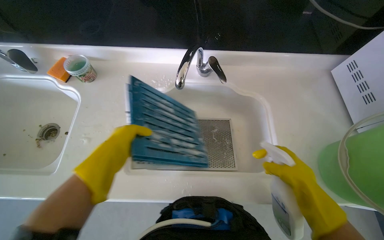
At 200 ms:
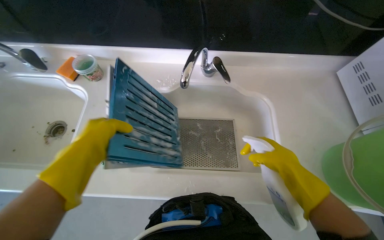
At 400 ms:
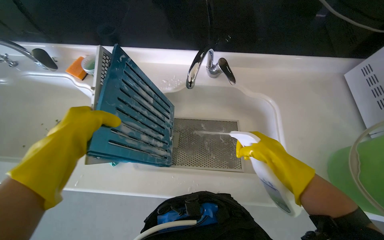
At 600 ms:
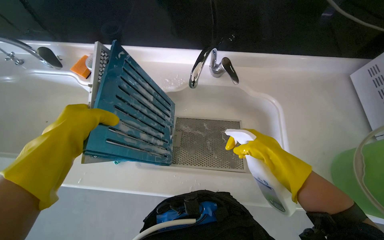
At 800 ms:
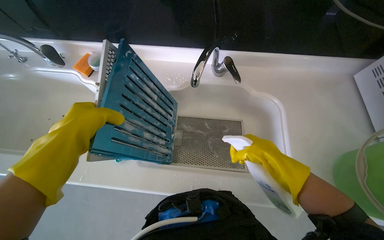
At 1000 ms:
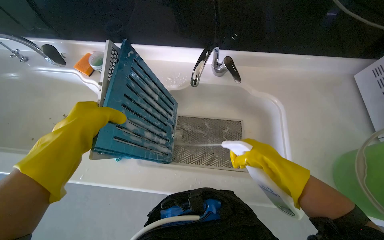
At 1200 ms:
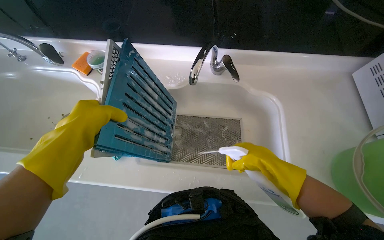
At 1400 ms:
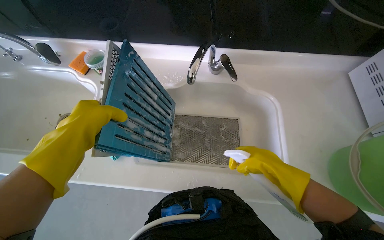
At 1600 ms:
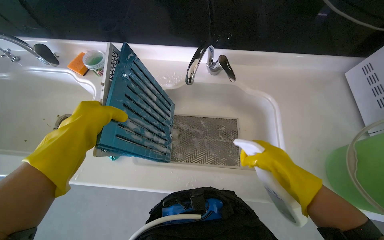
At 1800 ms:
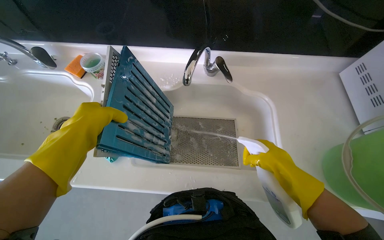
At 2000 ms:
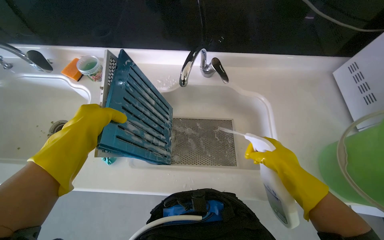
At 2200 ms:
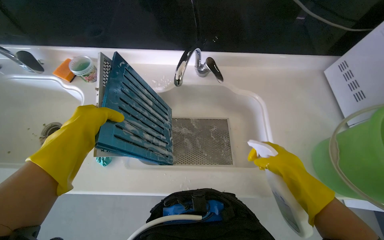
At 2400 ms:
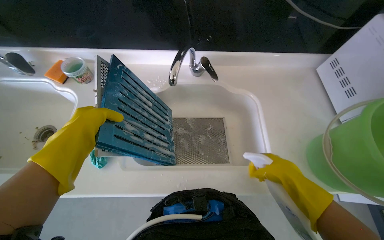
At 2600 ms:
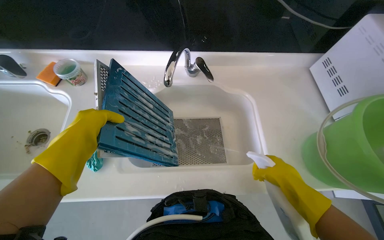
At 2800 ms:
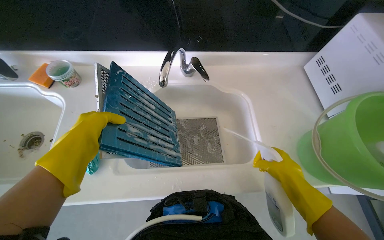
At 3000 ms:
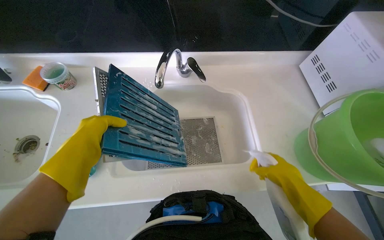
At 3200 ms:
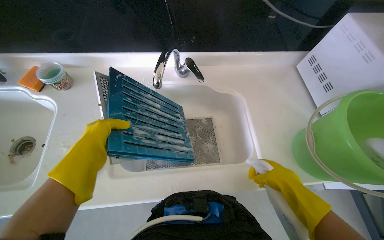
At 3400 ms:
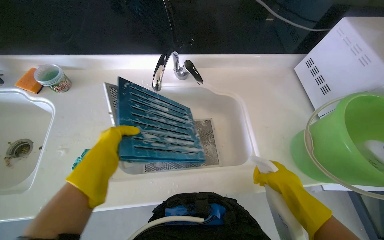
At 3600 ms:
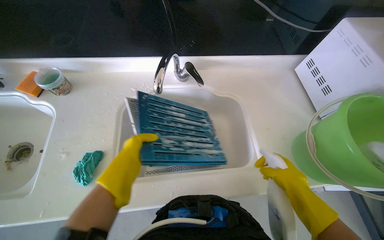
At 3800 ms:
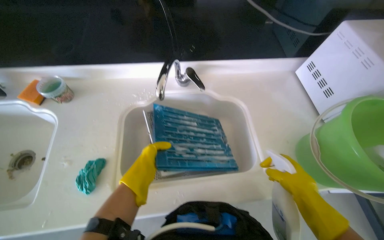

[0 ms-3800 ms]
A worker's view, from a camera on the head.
Job: cleaning kitchen.
The whole recording: Cleaning range hood filters. The worker places range hood filters in the sink, removes additional filters from the hood, and sprays them with cleaning solution.
0 ms to 1200 ms: The right hand travels to the left by about 10 cm. The left hand moves nearer to the camera, roughly 10 cm.
1200 ms to 2600 ms: The right hand is displaced down the picture by about 10 cm.
2600 ms to 3800 ms: The left hand is displaced farther from the camera and to the right by about 15 cm.

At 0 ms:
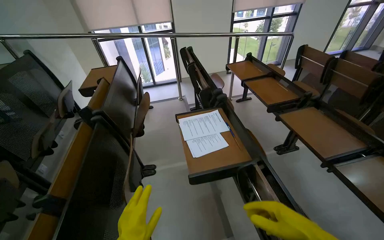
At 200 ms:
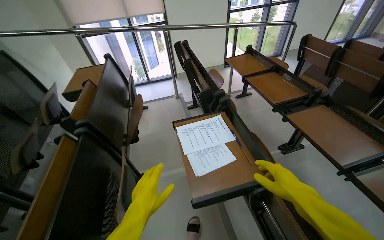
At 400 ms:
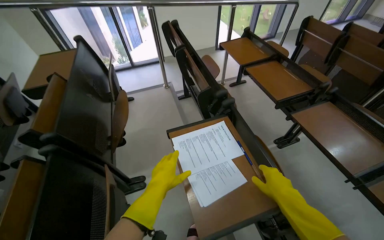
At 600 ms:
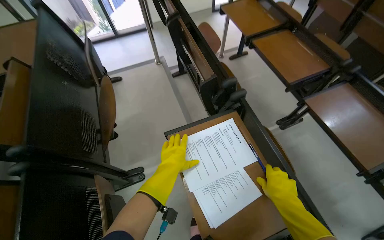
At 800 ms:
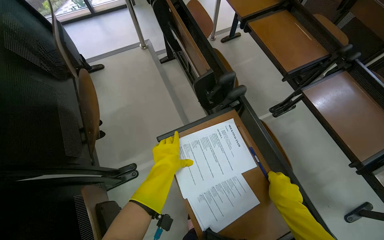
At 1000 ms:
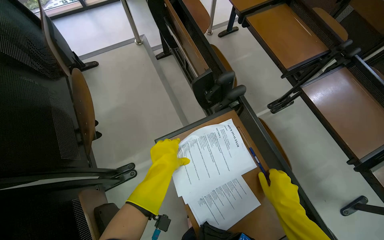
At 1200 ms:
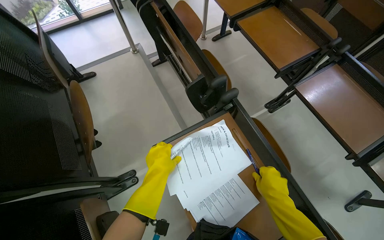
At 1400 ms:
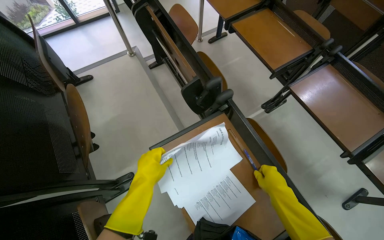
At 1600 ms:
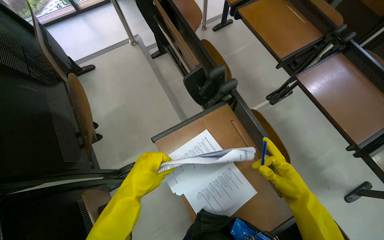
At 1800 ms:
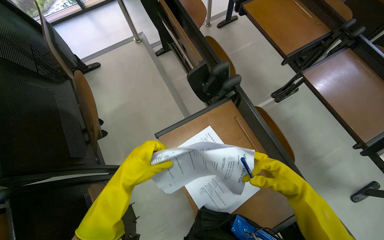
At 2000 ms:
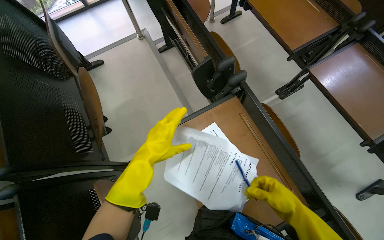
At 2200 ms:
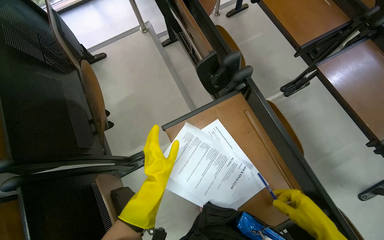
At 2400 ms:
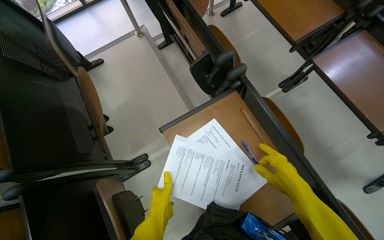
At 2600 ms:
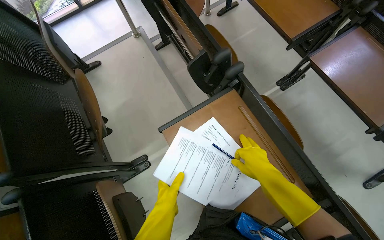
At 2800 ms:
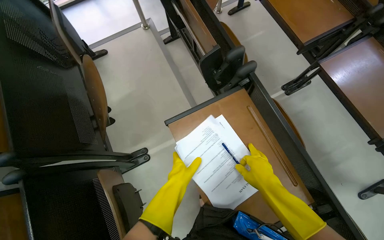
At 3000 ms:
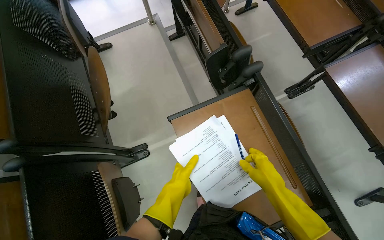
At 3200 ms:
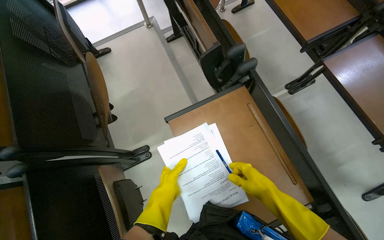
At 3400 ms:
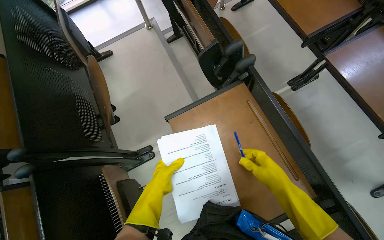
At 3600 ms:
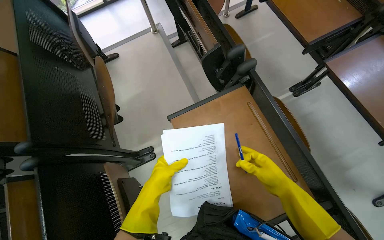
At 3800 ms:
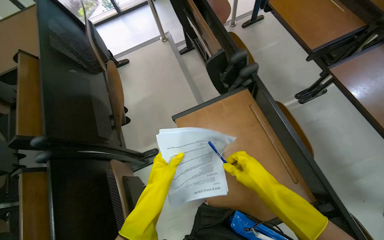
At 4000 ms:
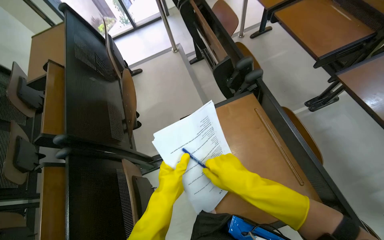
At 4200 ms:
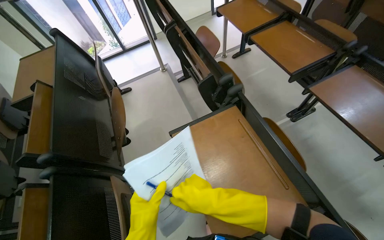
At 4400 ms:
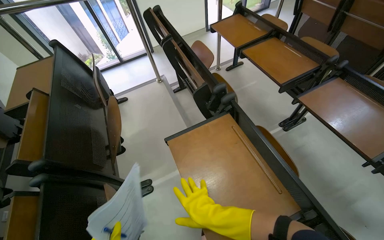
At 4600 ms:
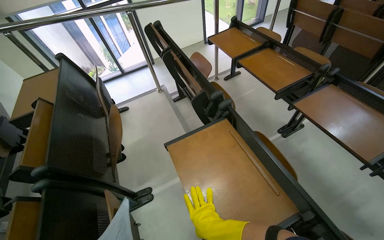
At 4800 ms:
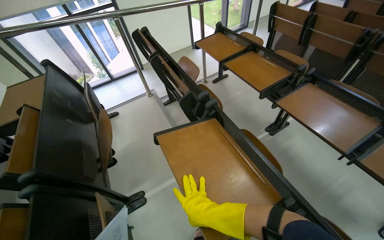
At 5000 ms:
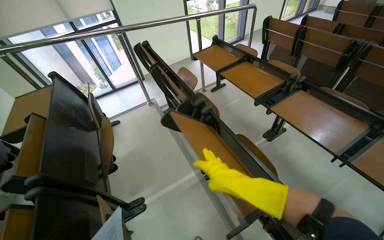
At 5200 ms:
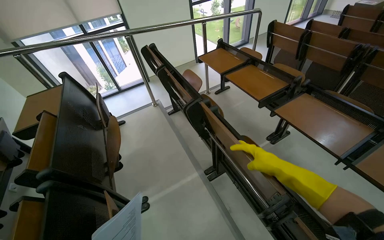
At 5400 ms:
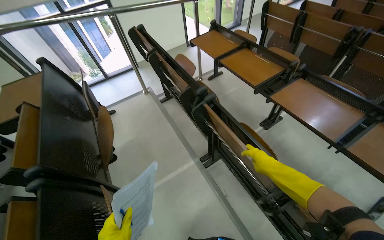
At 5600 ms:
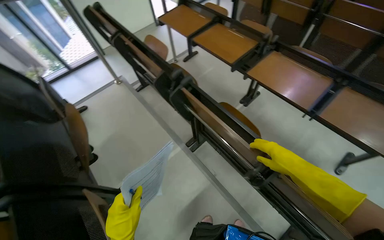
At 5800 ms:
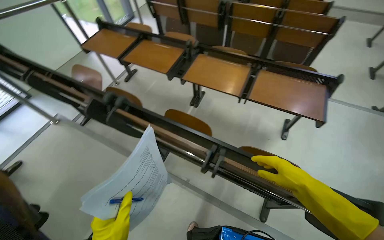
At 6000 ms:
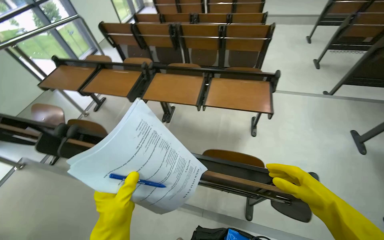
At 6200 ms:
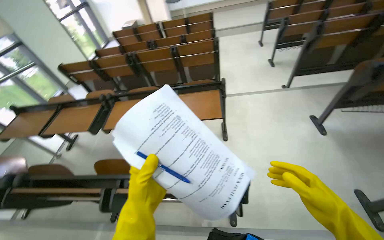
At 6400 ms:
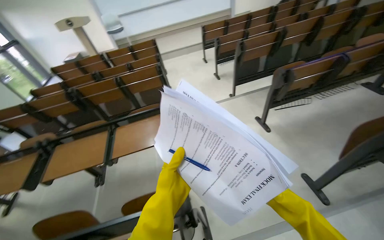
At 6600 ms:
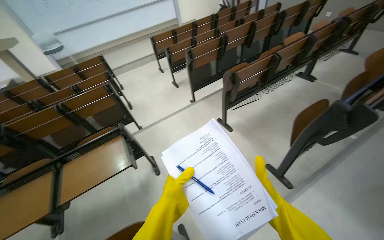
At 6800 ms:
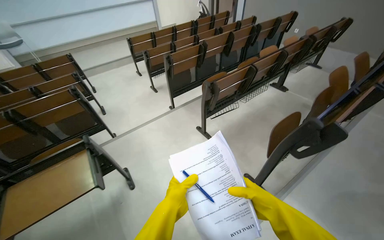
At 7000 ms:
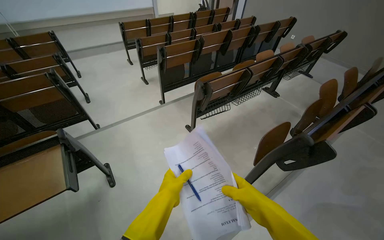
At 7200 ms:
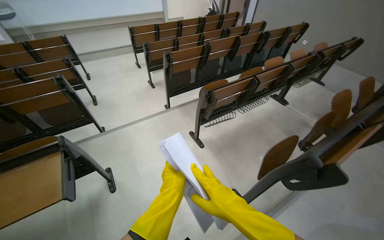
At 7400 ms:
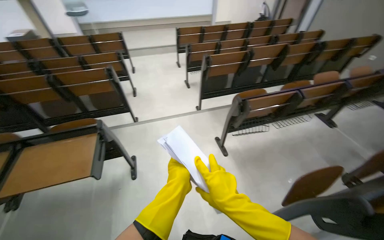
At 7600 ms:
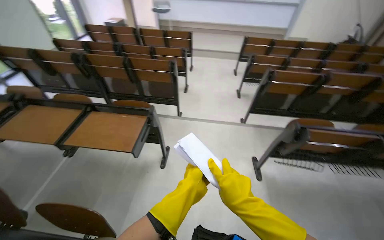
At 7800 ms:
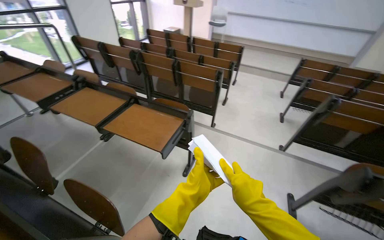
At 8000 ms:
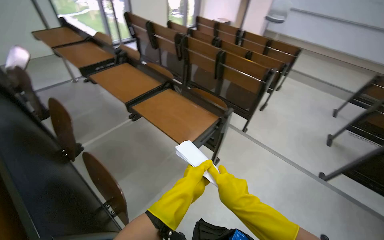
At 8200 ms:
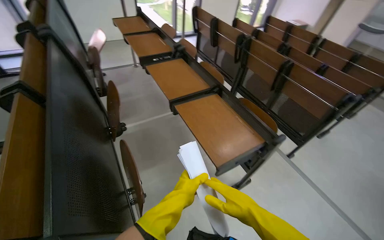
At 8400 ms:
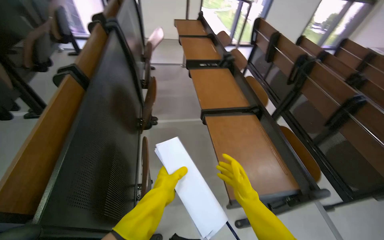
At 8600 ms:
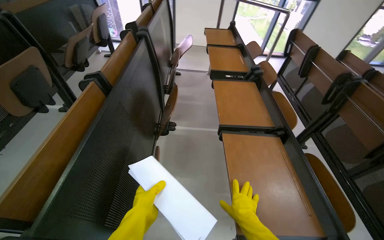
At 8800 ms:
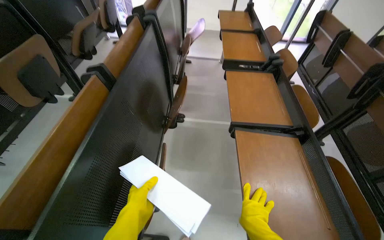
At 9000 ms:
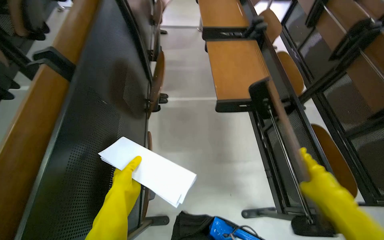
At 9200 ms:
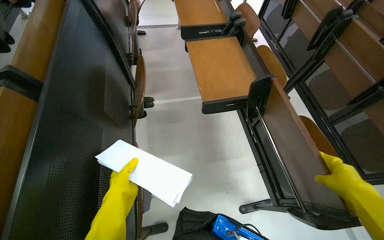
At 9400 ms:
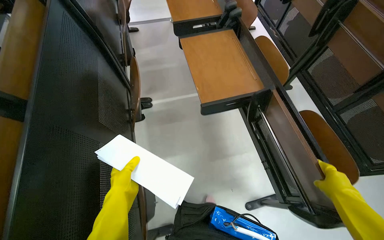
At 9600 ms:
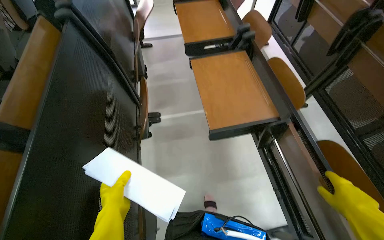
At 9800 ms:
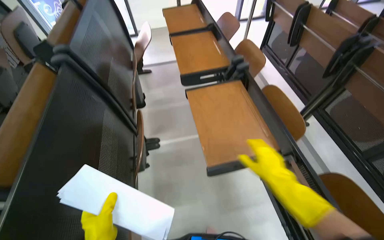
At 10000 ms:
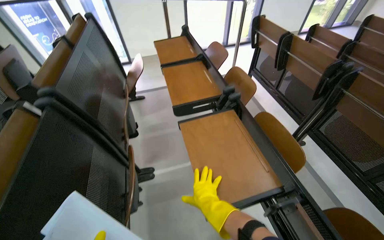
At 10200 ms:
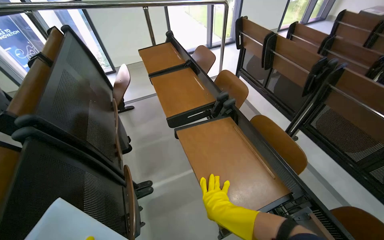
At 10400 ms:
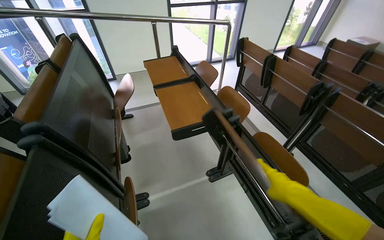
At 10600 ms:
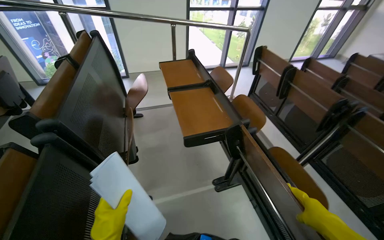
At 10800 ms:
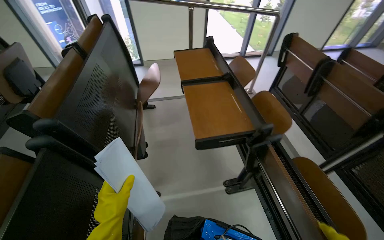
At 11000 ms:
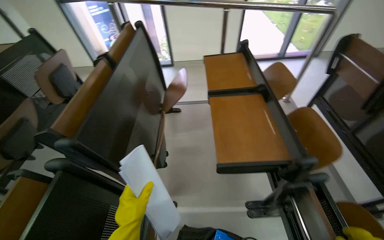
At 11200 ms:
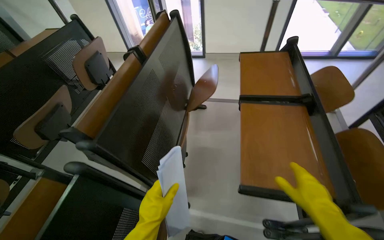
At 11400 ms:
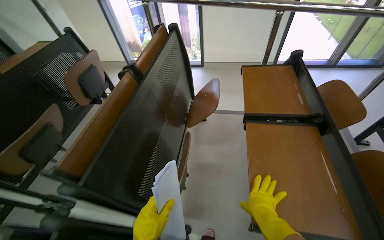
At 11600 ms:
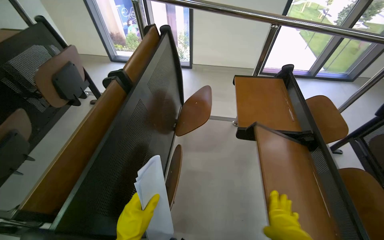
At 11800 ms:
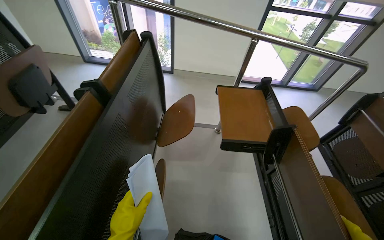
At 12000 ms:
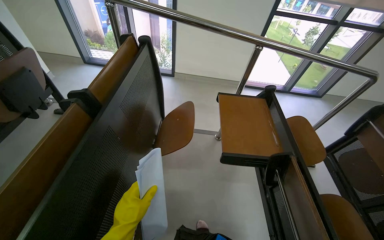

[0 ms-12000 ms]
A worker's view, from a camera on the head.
Job: organizing items.
The whole recording: Picking up papers from desks. The worker picks up papers from the classroom desks.
0 ms to 1600 ms: The camera is carried roughly 70 cm. The wearer's head swings some 15 degrees to the right. The wearer looks about 30 degrees further downward.
1600 ms to 3000 ms: The right hand heads to the left, covering some 10 cm, and reaches about 10 cm down the picture, then returns; the left hand goes up and down the picture, some 20 cm each way, reversing 2 times.
3000 ms to 4400 ms: The wearer looks about 20 degrees further upward. The right hand travels to the left by approximately 15 cm.
4400 ms to 6000 ms: The head turns to the right by about 50 degrees.
6000 ms to 7600 ms: The camera is carried approximately 80 cm. The camera pitches upward, by approximately 15 degrees.
7600 ms to 9000 ms: The head travels roughly 60 cm. The wearer looks about 80 degrees further to the left.
9000 ms to 10400 ms: The camera is carried approximately 50 cm. The view tips upward by roughly 15 degrees.
10400 ms to 12000 ms: The wearer moves about 80 cm. The head turns to the left by approximately 25 degrees.

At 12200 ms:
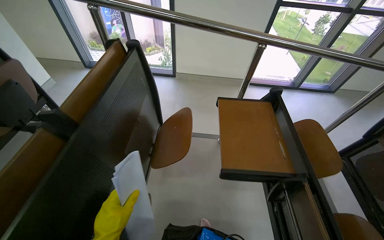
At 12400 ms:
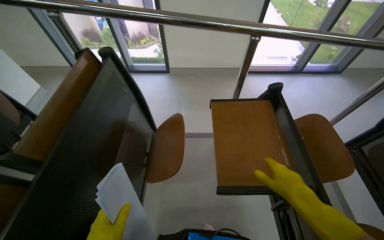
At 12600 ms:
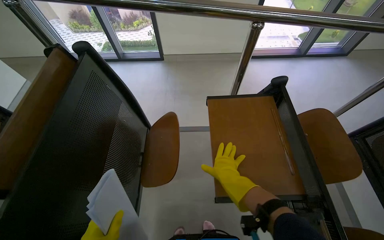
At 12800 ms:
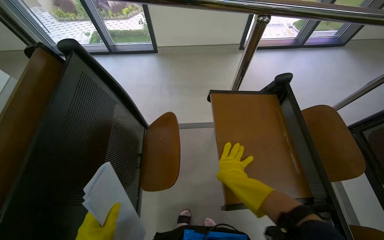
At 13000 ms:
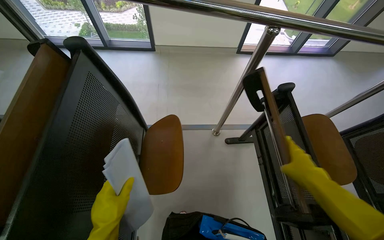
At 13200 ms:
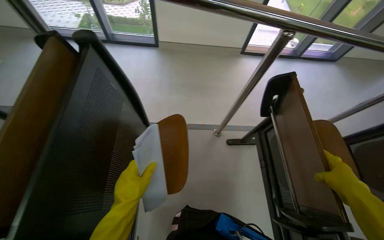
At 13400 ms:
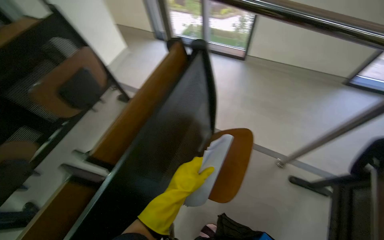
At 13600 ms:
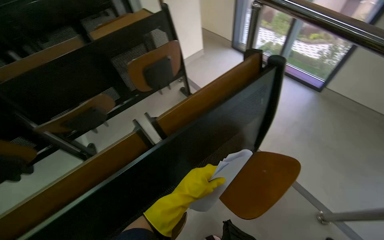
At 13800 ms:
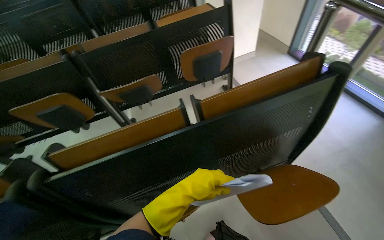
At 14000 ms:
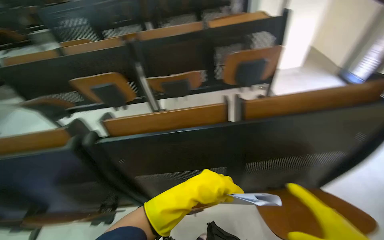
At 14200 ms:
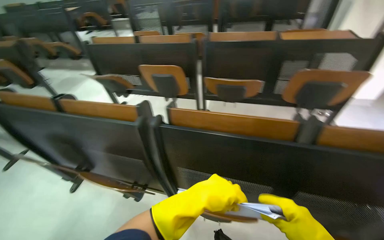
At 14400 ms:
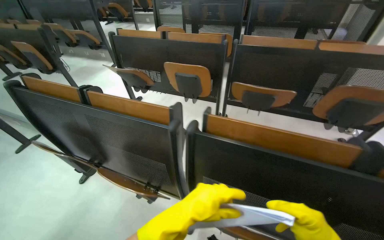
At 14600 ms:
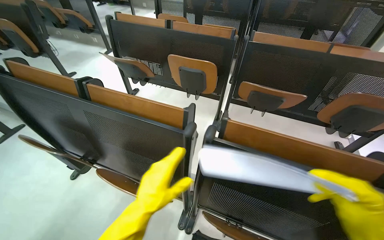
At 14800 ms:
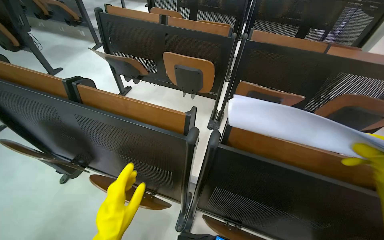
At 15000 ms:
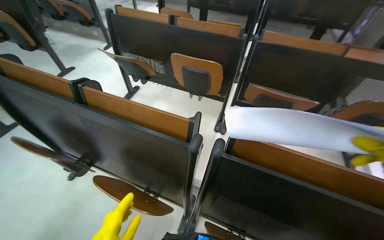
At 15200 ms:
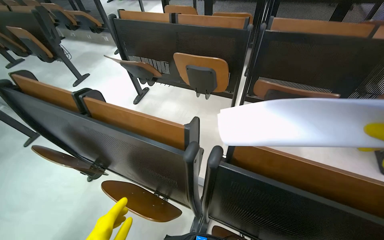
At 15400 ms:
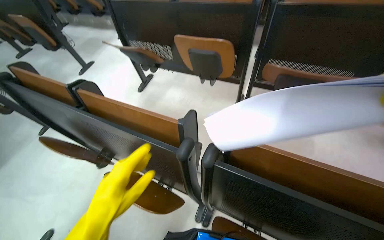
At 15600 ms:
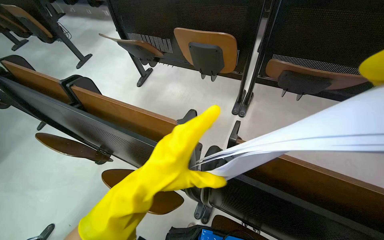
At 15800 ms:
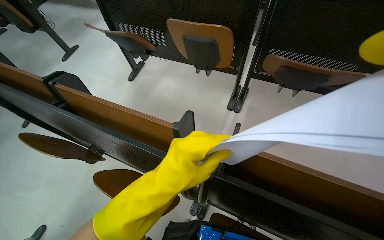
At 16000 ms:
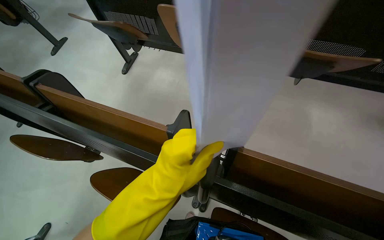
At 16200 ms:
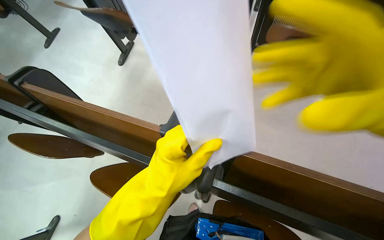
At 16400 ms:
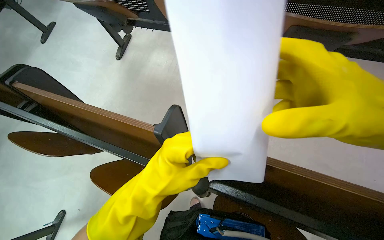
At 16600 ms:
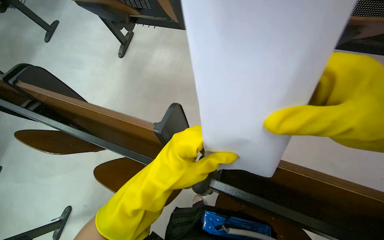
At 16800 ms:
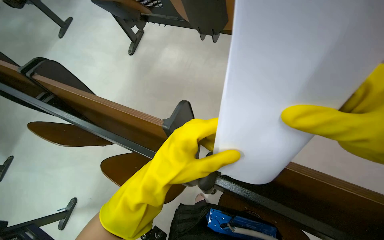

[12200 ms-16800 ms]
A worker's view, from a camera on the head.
Job: organizing items.
The whole recording: Picking up papers from desks. The worker picks up papers from the classroom desks.
12200 ms to 13800 ms: The head turns to the left by approximately 45 degrees.
13800 ms to 15200 ms: The wearer moves some 50 cm. The head rotates approximately 40 degrees to the left.
15200 ms to 16800 ms: The view tilts roughly 20 degrees downward.
